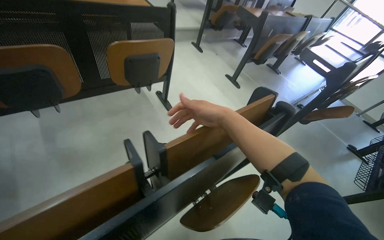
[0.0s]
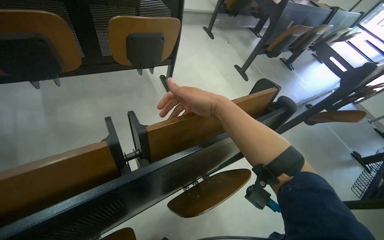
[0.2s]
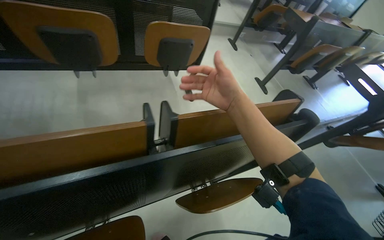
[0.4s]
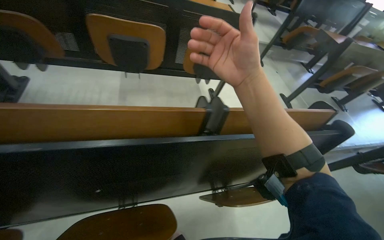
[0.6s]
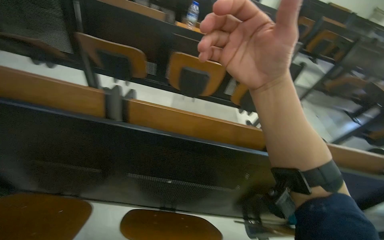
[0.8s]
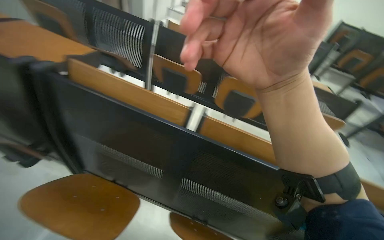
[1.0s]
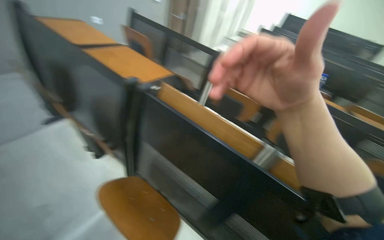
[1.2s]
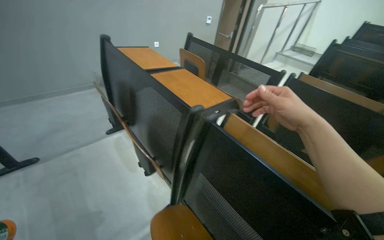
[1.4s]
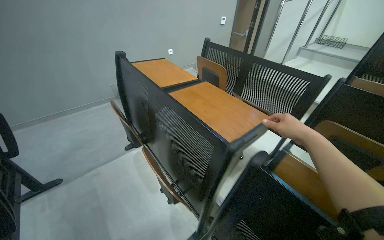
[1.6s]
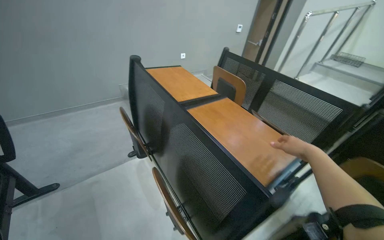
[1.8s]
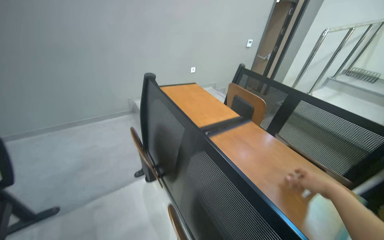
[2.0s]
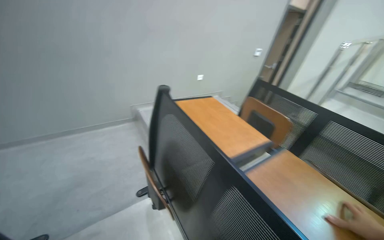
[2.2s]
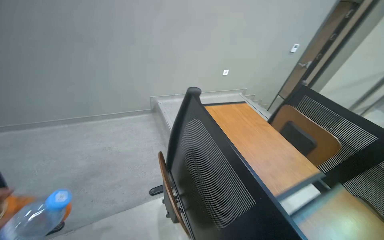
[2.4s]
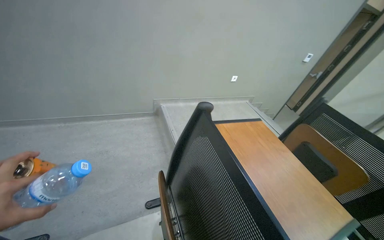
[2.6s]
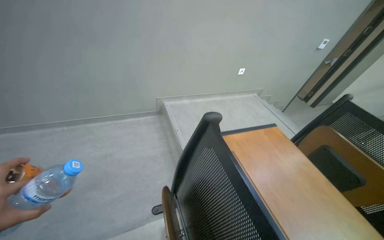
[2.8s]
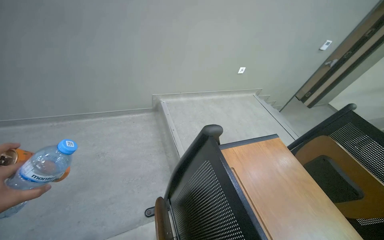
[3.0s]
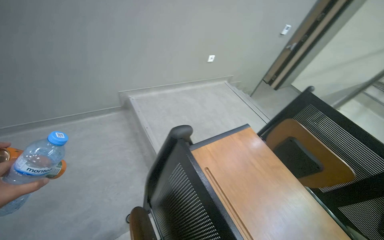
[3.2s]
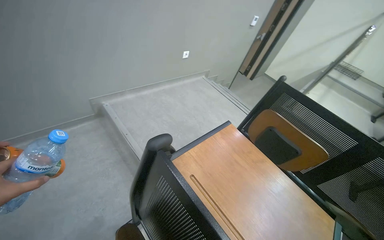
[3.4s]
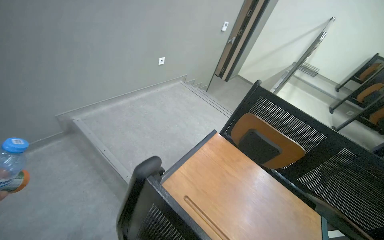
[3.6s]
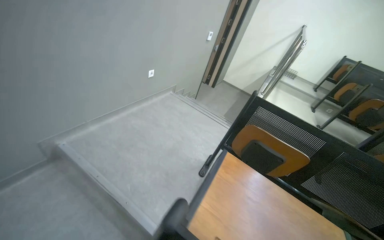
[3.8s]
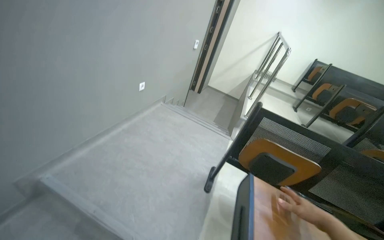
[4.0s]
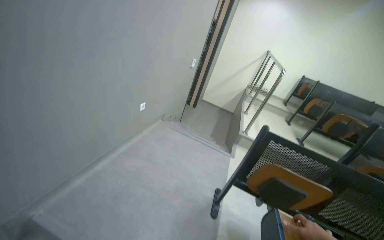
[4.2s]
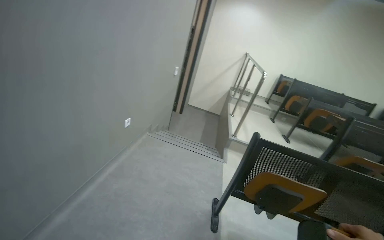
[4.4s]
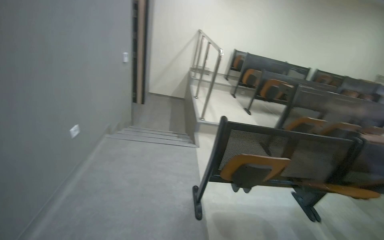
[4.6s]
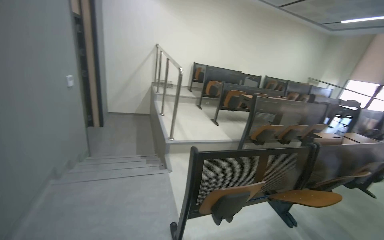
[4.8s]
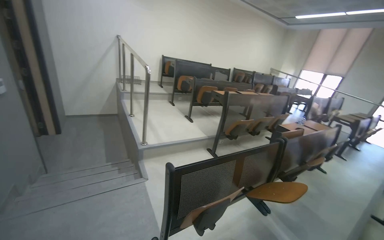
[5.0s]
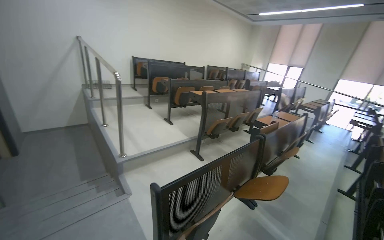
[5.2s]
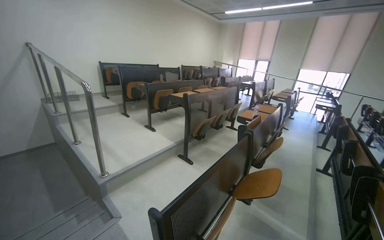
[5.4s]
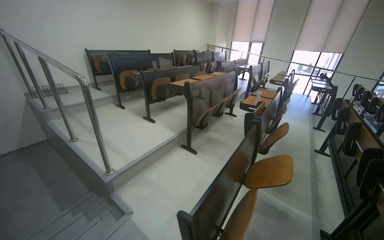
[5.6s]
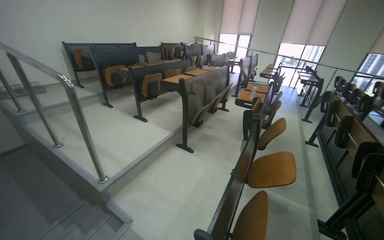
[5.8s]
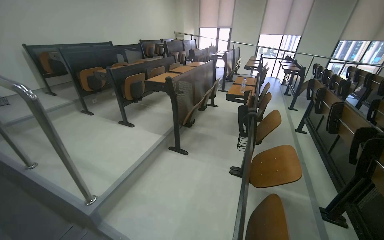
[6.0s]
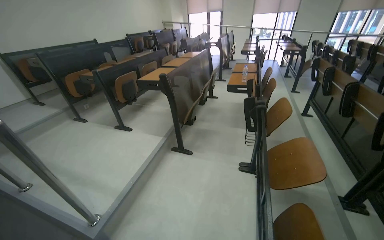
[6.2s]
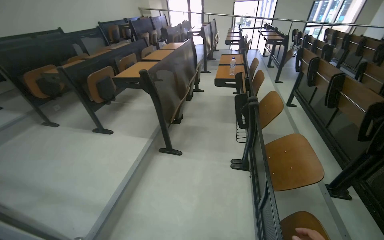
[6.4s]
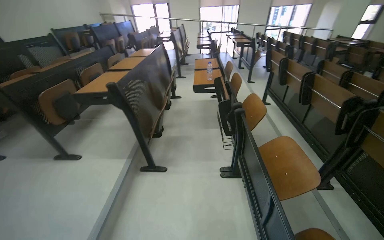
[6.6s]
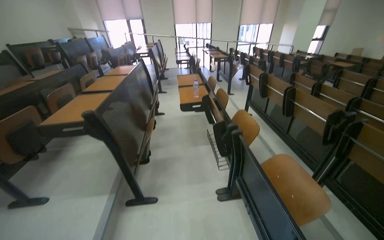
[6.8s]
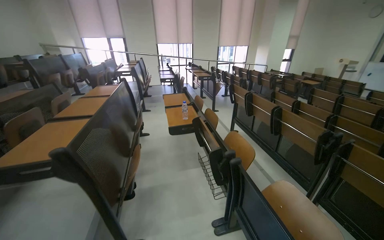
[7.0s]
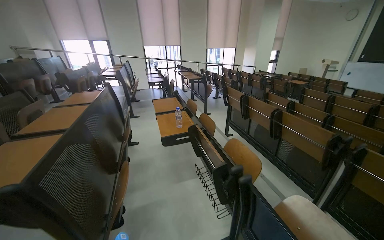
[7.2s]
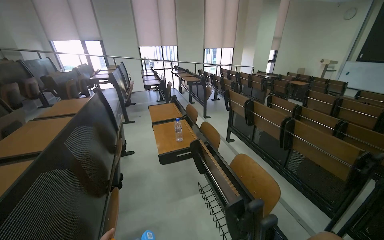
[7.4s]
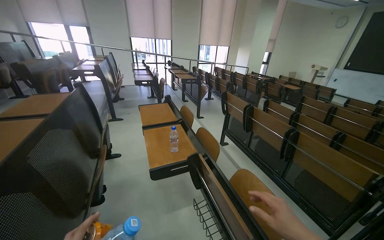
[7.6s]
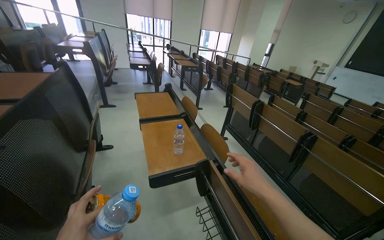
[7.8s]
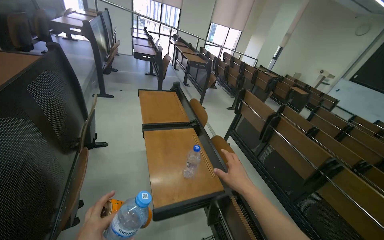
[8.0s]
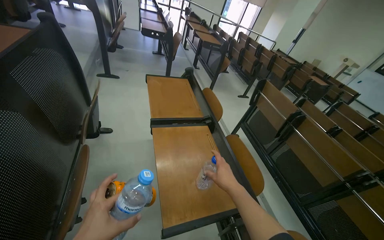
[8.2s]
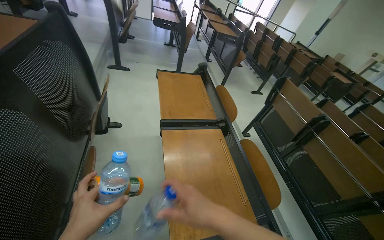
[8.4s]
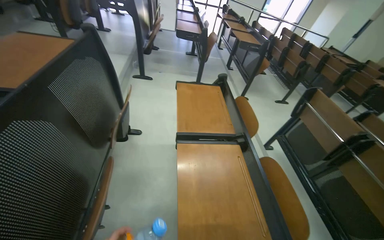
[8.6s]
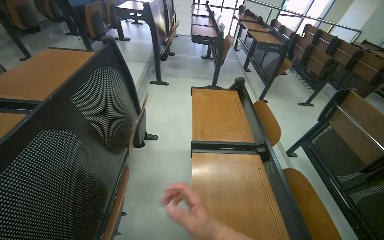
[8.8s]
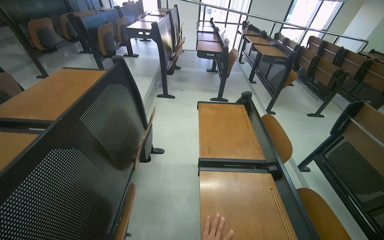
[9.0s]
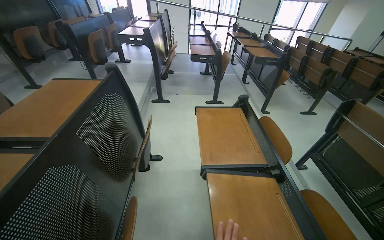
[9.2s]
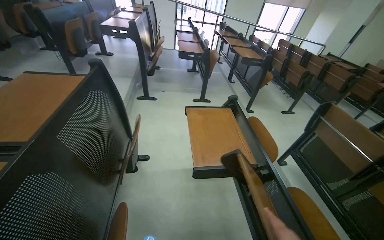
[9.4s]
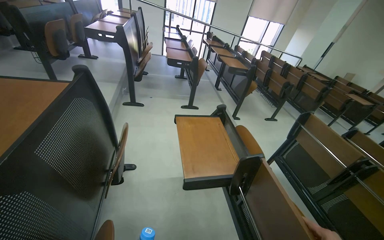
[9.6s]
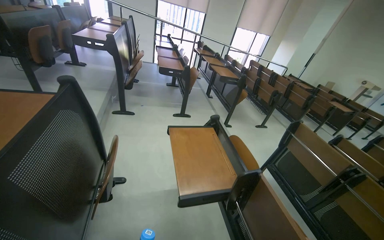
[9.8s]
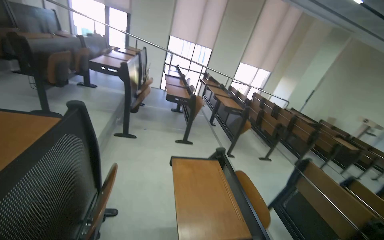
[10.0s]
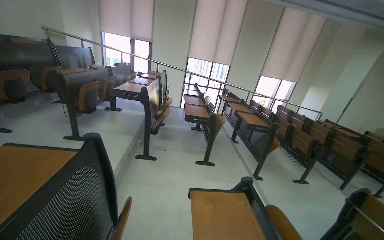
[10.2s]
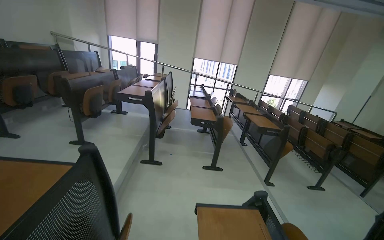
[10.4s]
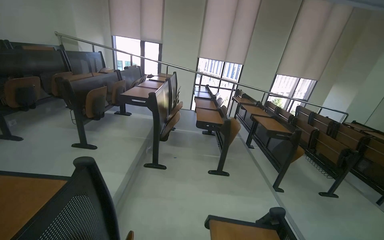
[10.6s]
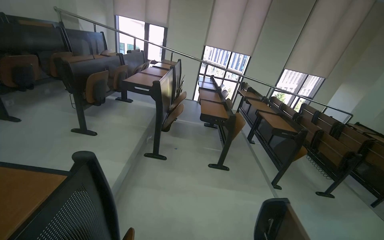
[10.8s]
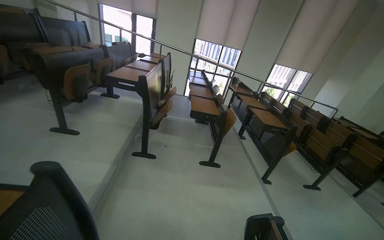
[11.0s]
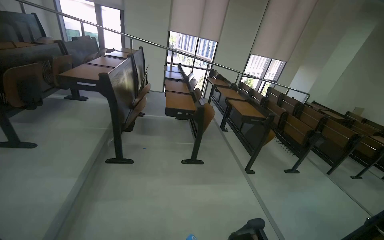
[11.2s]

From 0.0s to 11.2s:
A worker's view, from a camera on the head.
Job: managing trash.
The whole recording: Collecting trash from lecture hall desks. The worker collects empty bottles and cans from under and on the desks in the lecture hall.
From 0.0s to 1.6s: The camera is carried about 1 m. The wearer looks some 85 degrees further to the left. The wearer looks about 35 degrees further upward.
From 1.6s to 3.2s: The camera travels roughly 1 m.
From 3.2s to 4.8s: The wearer moves about 70 cm. The head turns to the right by about 75 degrees.
From 4.8s to 6.4s: The camera is carried about 1 m. The wearer looks some 60 degrees further to the right. The view tips downward by about 20 degrees.
From 6.4s to 8.0s: The camera travels roughly 1.5 m. The view pans to the right by some 35 degrees.
From 8.0s to 9.6s: The wearer moves approximately 50 cm.
From 9.6s to 11.2s: The wearer moves roughly 60 cm.

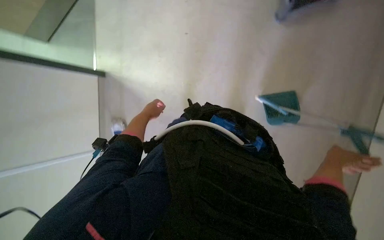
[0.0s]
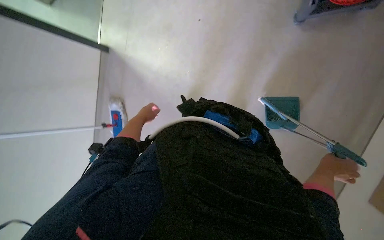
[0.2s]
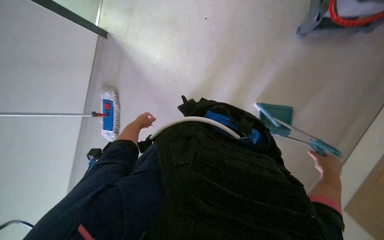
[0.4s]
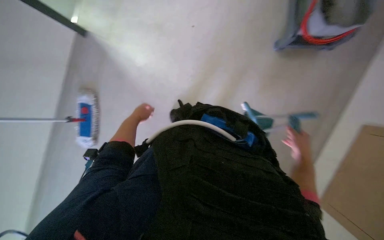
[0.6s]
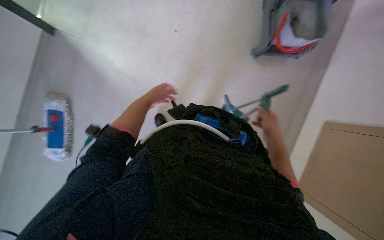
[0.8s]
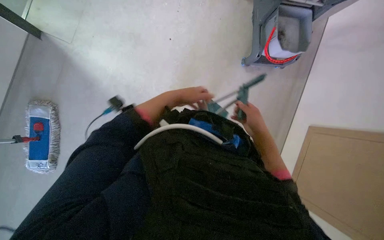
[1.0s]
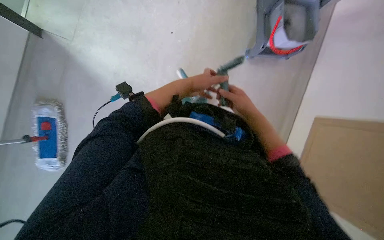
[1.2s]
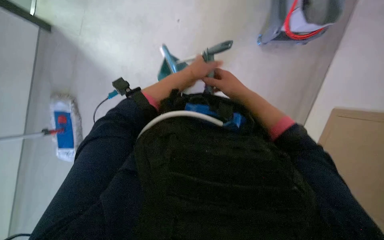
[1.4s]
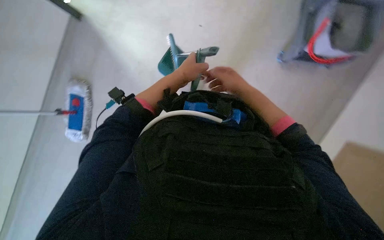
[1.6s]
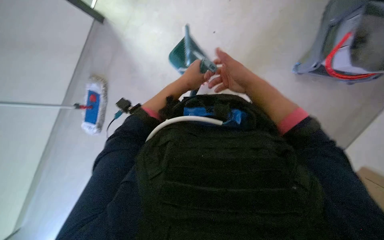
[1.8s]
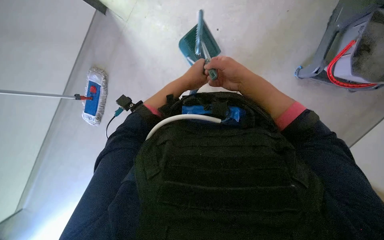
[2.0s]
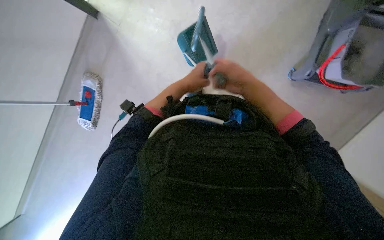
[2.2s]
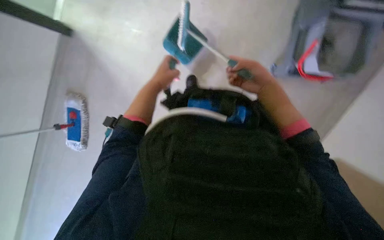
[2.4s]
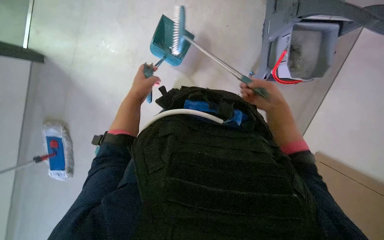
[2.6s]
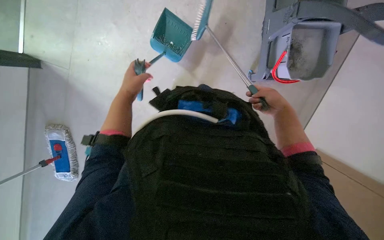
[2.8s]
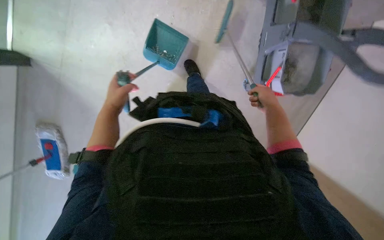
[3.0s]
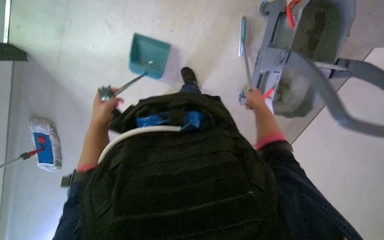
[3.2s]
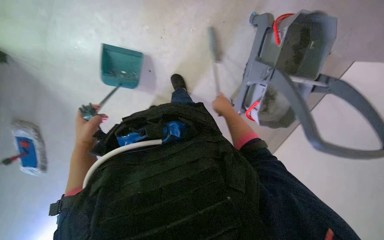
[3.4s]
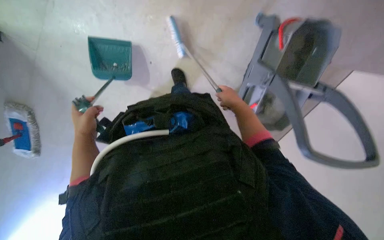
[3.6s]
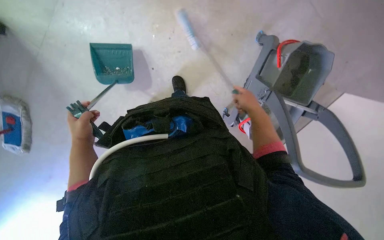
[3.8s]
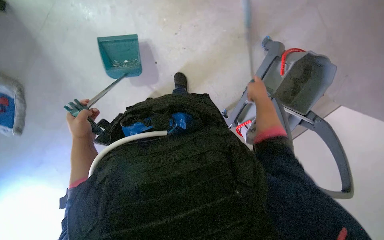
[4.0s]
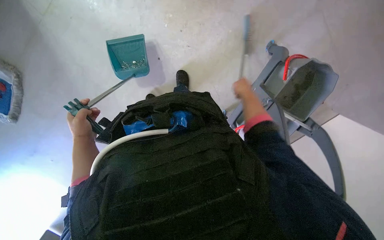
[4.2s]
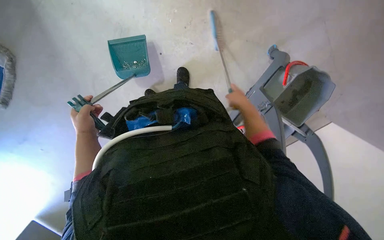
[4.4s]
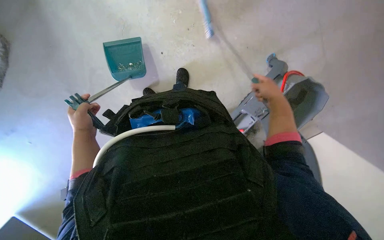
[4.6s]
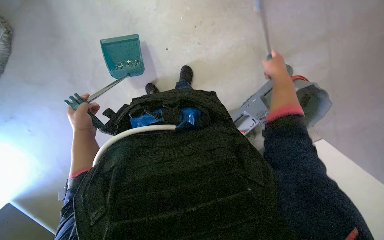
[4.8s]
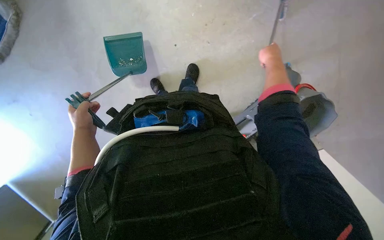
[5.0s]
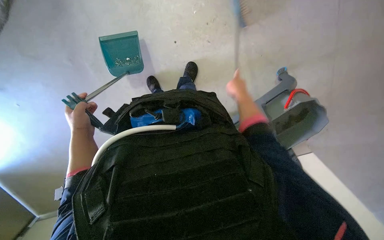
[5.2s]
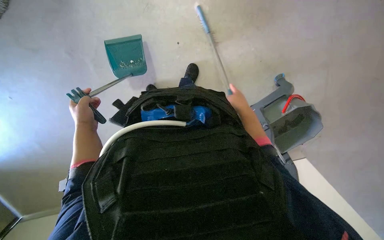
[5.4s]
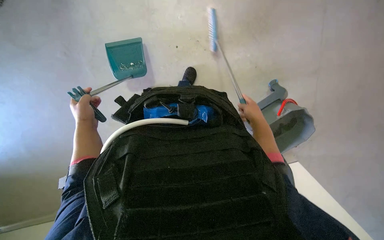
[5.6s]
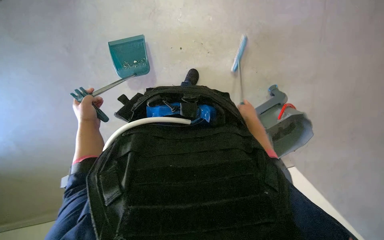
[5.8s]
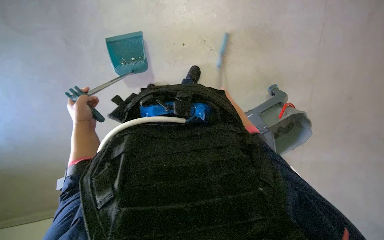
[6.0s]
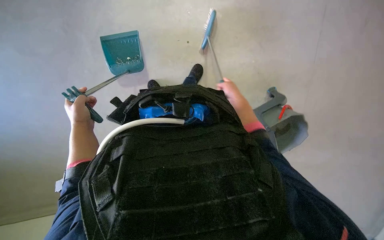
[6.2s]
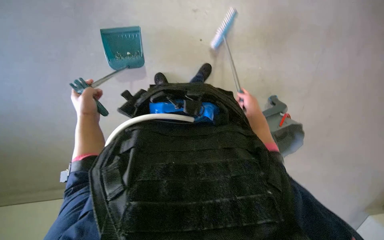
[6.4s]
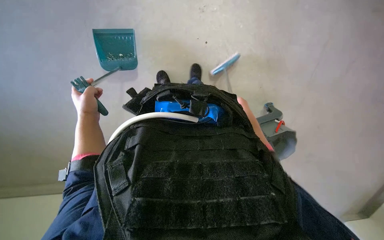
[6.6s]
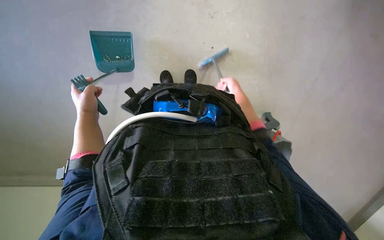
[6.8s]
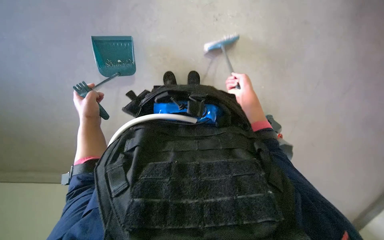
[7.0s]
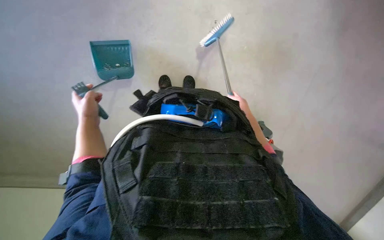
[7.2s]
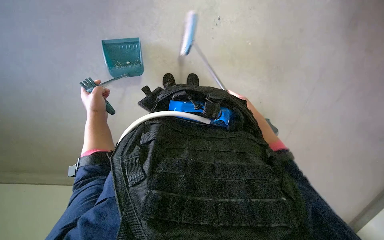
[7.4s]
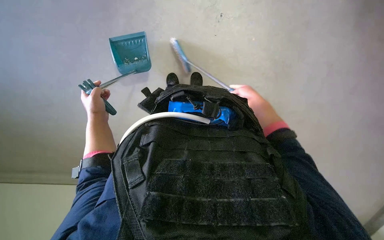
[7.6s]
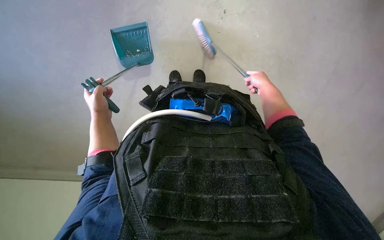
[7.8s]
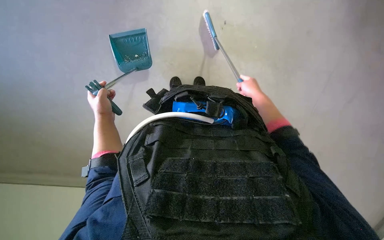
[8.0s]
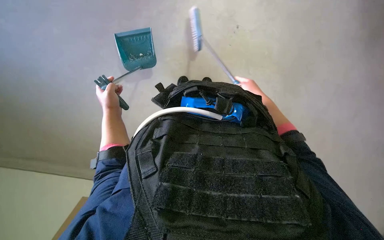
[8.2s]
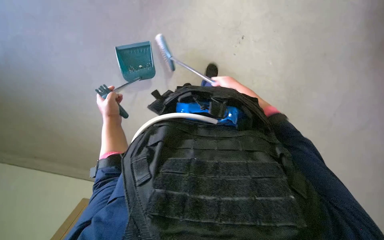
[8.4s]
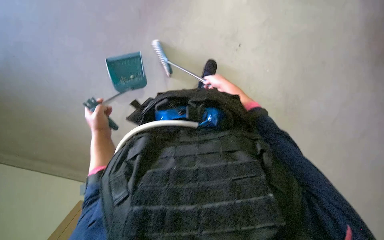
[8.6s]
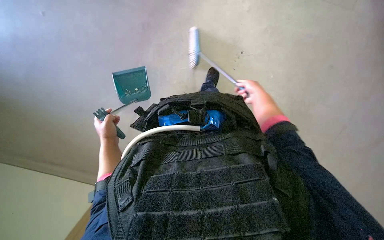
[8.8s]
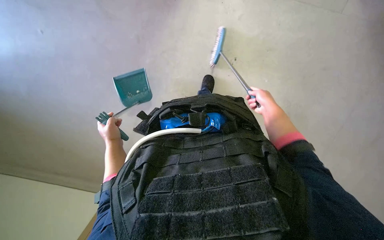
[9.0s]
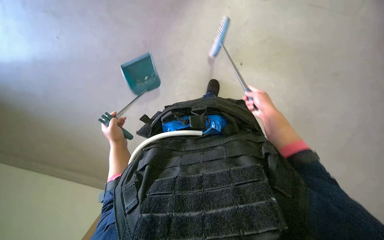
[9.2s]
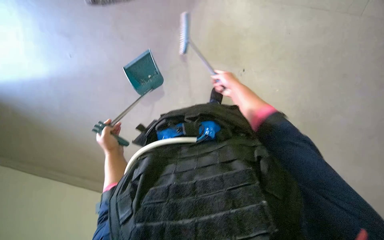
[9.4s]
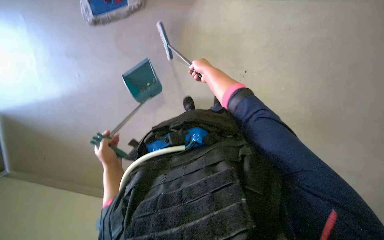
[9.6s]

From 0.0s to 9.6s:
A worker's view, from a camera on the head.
Job: sweeping floor.
The whole recording: Sweeping floor with dustpan and brush. The worker sweeps debris from the floor into a dustpan using a brush.
From 0.0s to 1.6s: The left hand heads to the right, covering some 20 cm, while the right hand goes approximately 35 cm up the picture and to the left.
From 3.2s to 4.8s: The scene rotates clockwise by approximately 30 degrees. The right hand moves up the picture and nearer to the camera, roughly 30 cm, and reaches approximately 10 cm to the left, then returns.
From 4.8s to 6.4s: The right hand goes roughly 10 cm farther from the camera.
From 6.4s to 8.0s: The right hand goes nearer and farther, about 25 cm each way, reversing 3 times.
From 8.0s to 9.6s: The right hand moves left and right over approximately 20 cm, changing direction 2 times, while the left hand is displaced nearer to the camera by roughly 10 cm.
